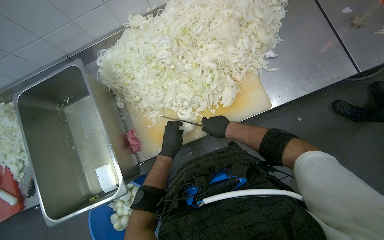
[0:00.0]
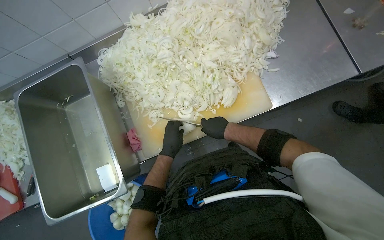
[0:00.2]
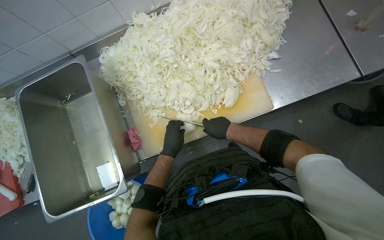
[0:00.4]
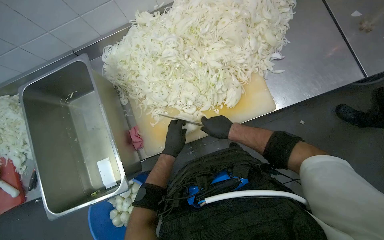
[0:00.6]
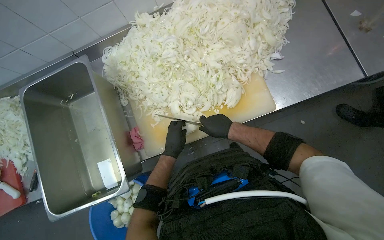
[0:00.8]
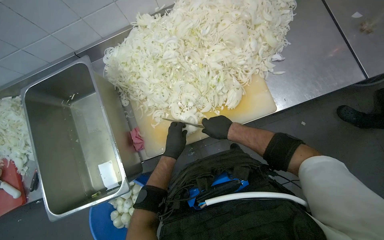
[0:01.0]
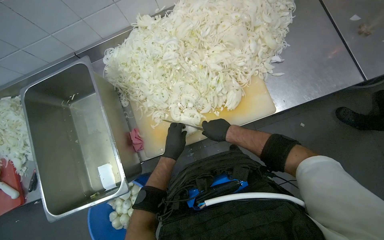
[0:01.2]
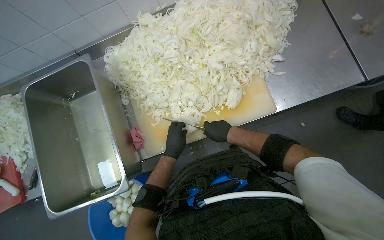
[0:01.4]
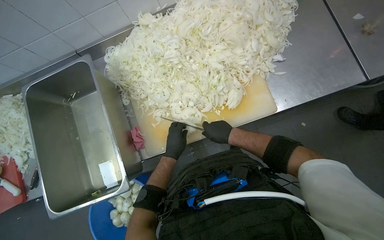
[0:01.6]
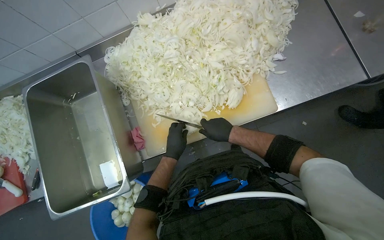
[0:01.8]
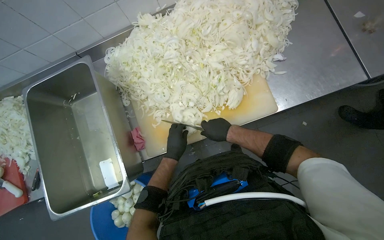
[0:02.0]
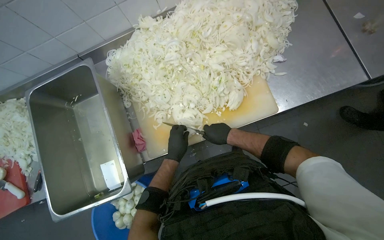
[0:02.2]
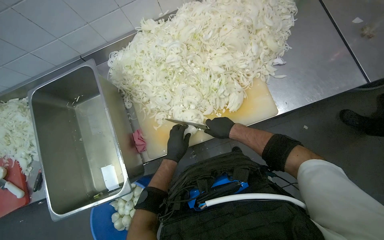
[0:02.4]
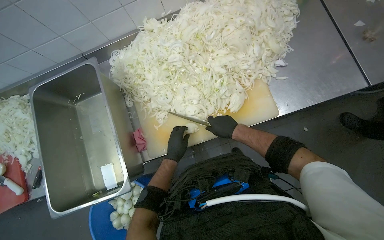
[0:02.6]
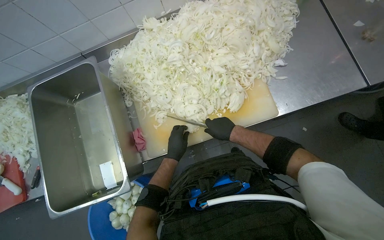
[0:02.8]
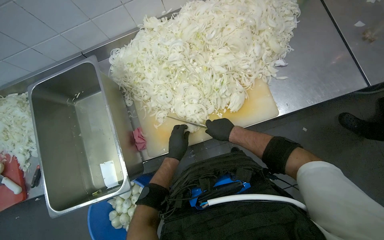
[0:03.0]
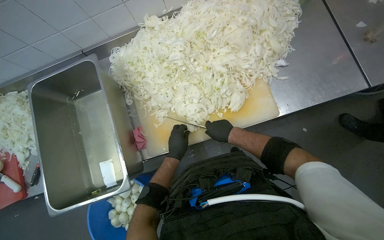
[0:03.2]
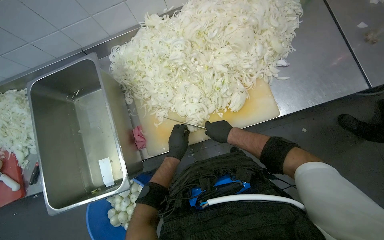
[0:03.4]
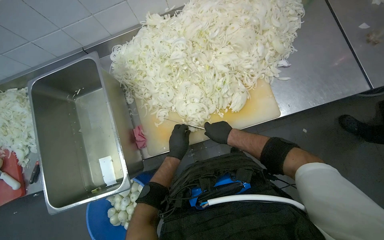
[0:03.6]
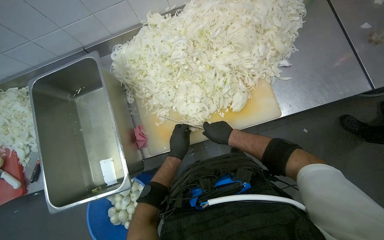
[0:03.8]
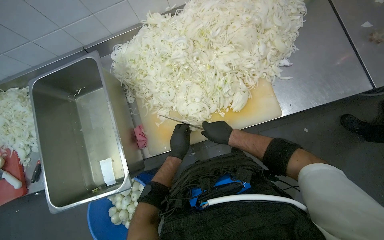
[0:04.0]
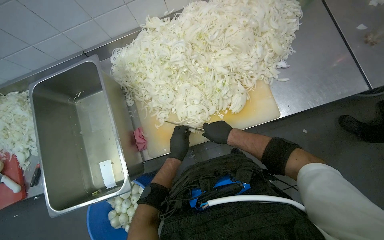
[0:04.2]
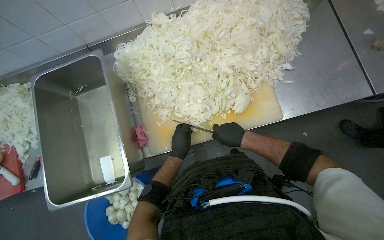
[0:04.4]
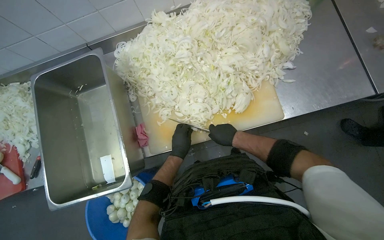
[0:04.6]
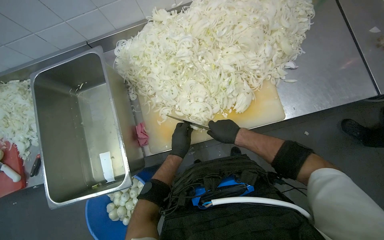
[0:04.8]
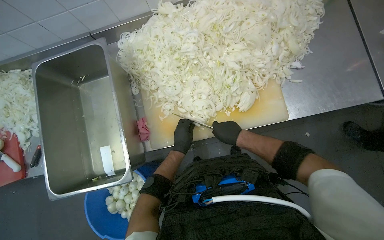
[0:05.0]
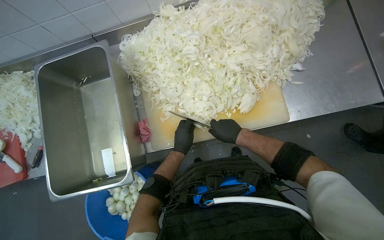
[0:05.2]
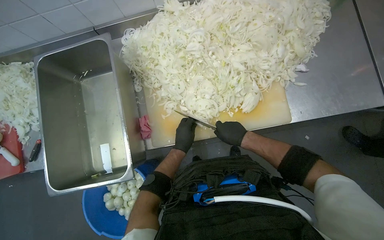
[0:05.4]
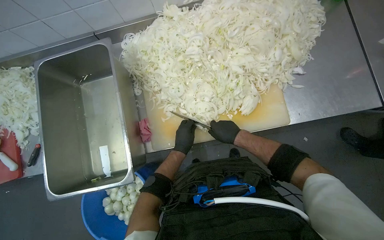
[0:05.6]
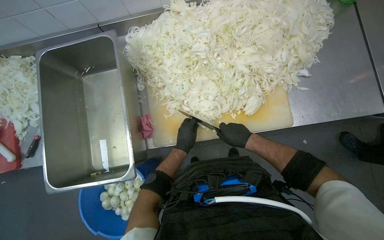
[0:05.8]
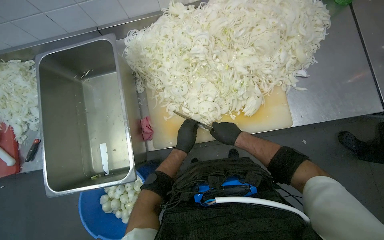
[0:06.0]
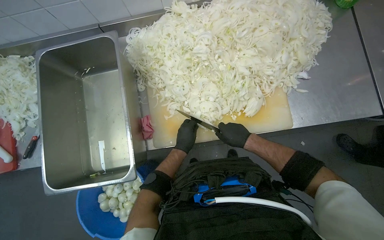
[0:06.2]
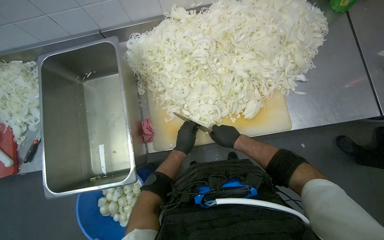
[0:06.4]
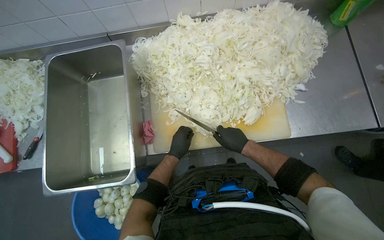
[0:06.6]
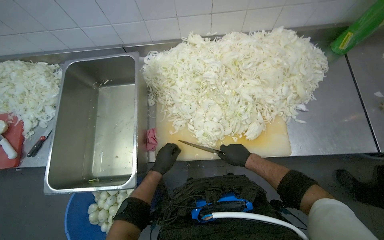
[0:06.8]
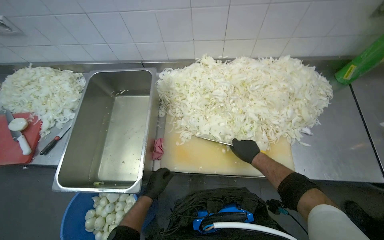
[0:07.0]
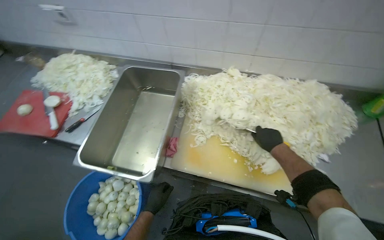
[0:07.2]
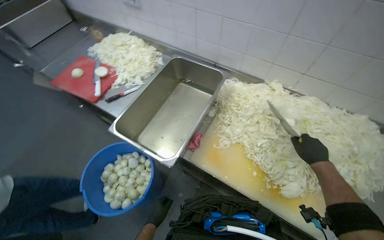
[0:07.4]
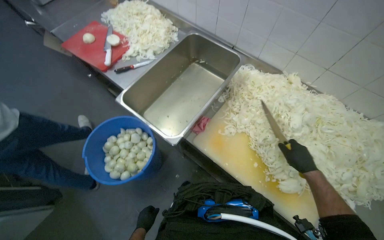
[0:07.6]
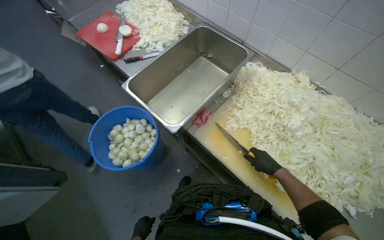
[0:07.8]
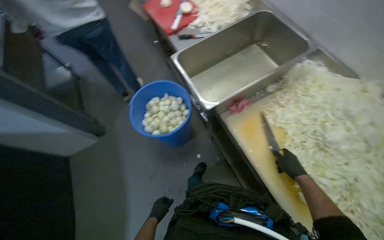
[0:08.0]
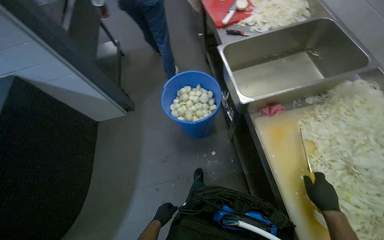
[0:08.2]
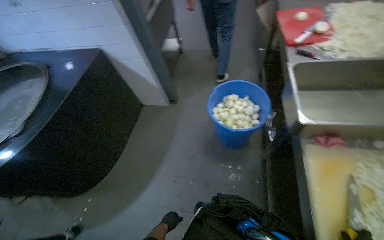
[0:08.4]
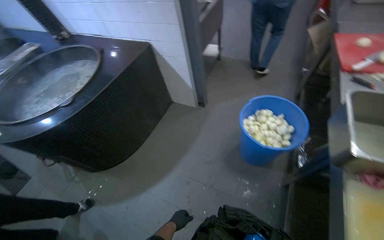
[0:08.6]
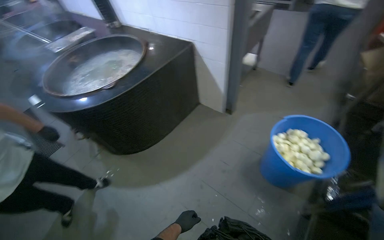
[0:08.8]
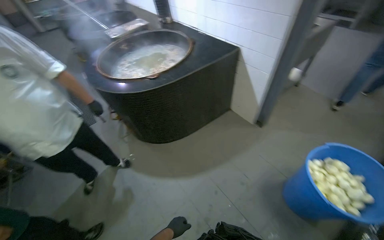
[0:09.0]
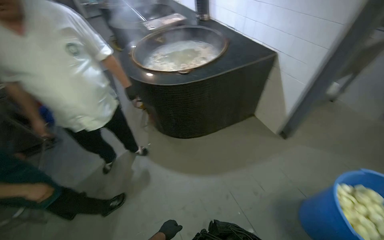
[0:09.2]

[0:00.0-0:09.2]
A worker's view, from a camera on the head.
Job: preparing food.
The whole recording: Slicing onions on cutting board. The worker slices onions into thin rings on a cutting board.
0:00.0 to 0:06.2: The hands work in one place, with small movements.
0:06.2 to 0:07.6: The wearer looks approximately 50 degrees further to the left. The view tilts approximately 15 degrees upward.
0:07.6 to 0:09.2: The camera travels some 60 cm. The head rotates roughly 115 degrees to the left.

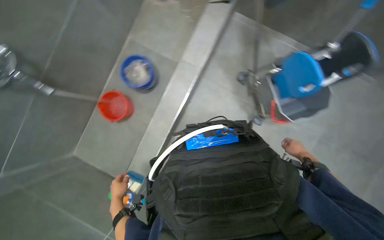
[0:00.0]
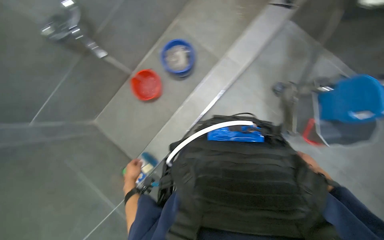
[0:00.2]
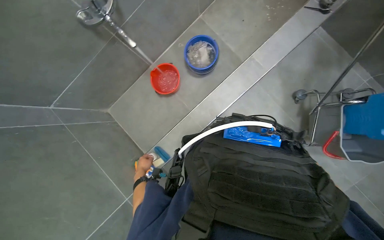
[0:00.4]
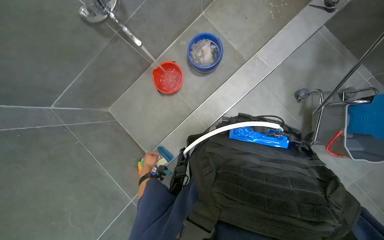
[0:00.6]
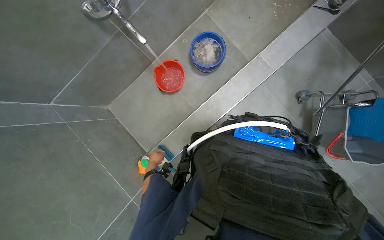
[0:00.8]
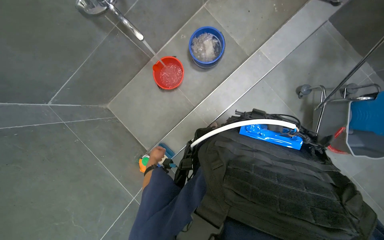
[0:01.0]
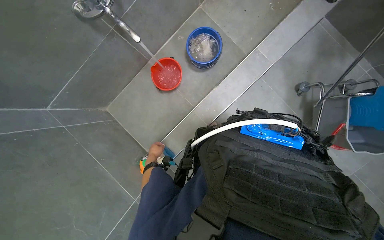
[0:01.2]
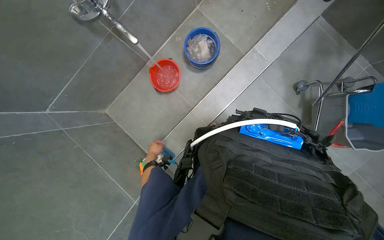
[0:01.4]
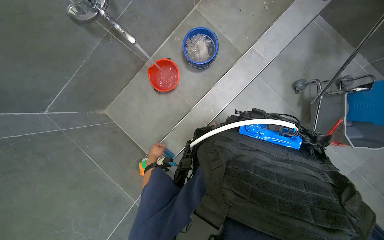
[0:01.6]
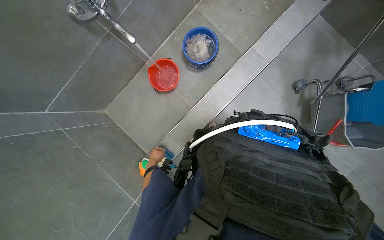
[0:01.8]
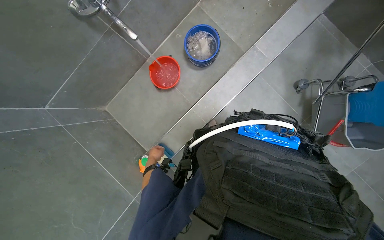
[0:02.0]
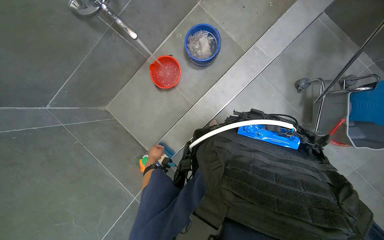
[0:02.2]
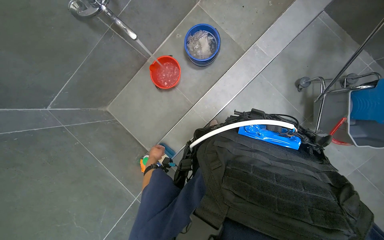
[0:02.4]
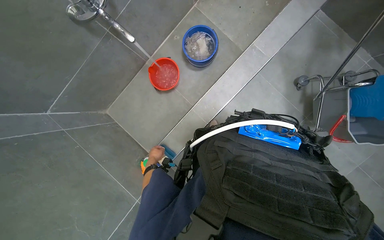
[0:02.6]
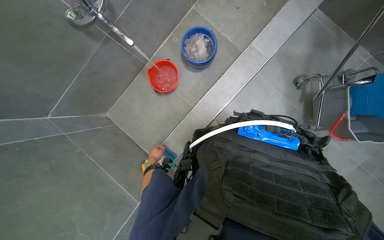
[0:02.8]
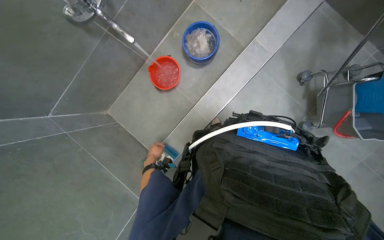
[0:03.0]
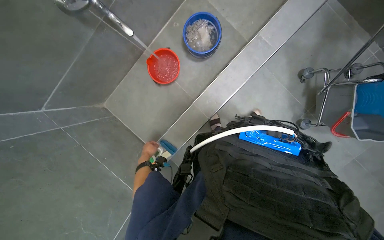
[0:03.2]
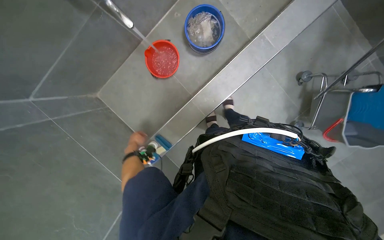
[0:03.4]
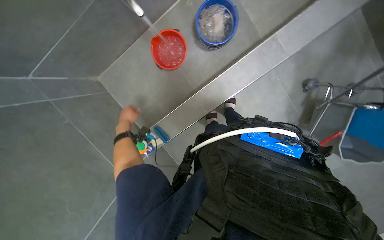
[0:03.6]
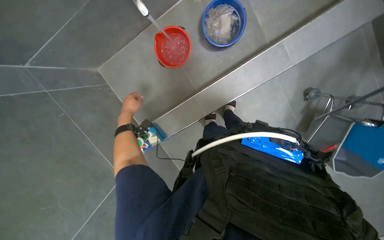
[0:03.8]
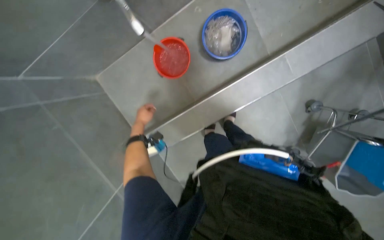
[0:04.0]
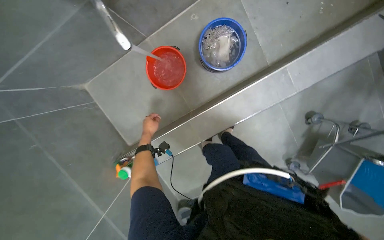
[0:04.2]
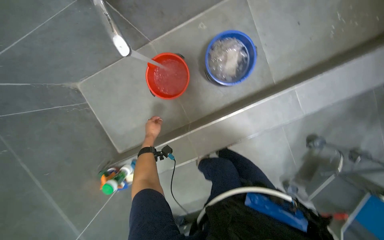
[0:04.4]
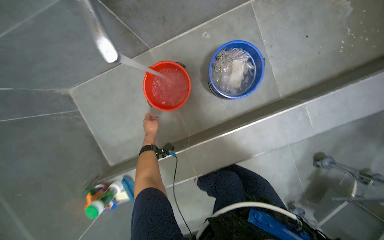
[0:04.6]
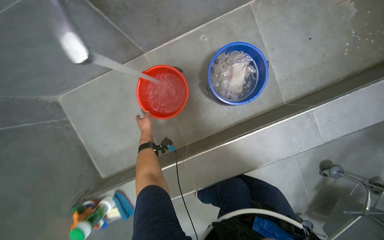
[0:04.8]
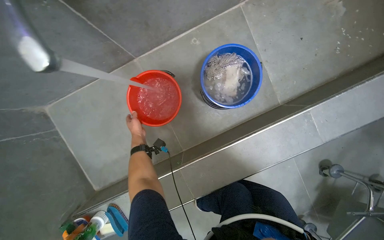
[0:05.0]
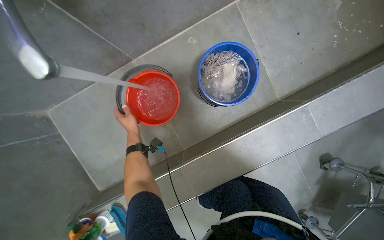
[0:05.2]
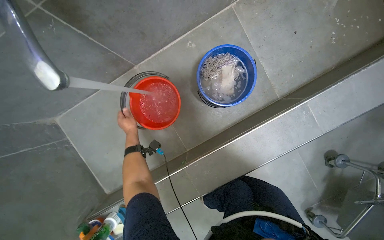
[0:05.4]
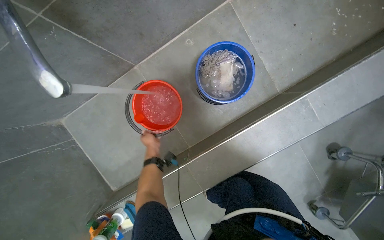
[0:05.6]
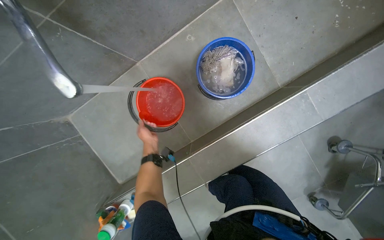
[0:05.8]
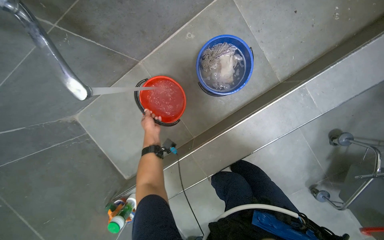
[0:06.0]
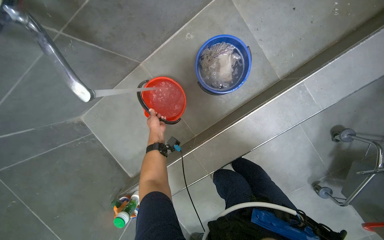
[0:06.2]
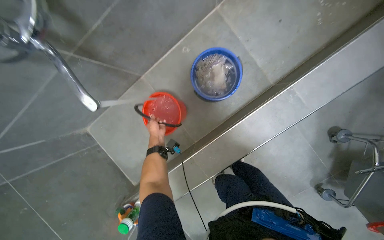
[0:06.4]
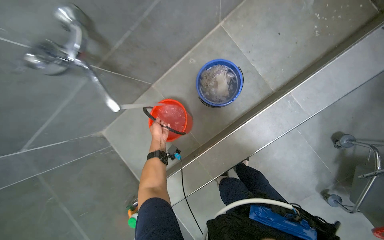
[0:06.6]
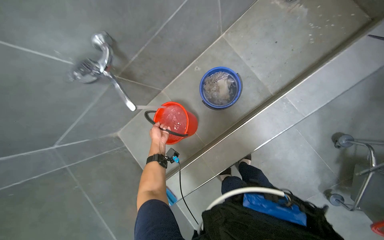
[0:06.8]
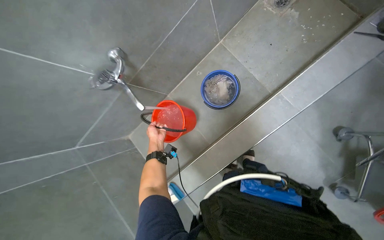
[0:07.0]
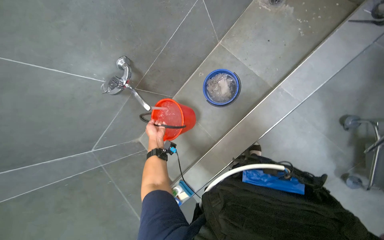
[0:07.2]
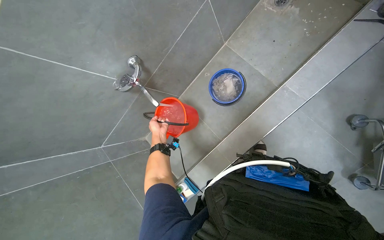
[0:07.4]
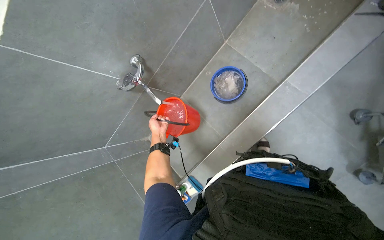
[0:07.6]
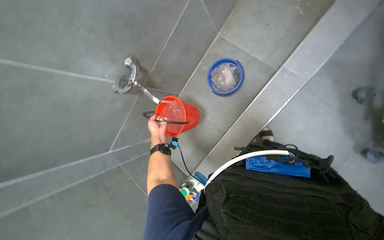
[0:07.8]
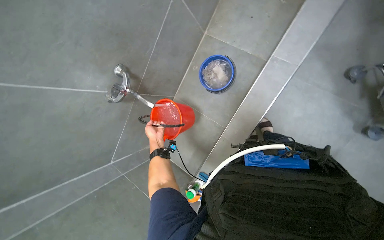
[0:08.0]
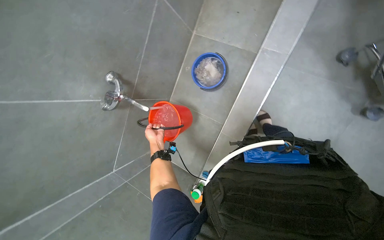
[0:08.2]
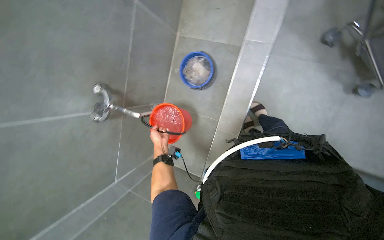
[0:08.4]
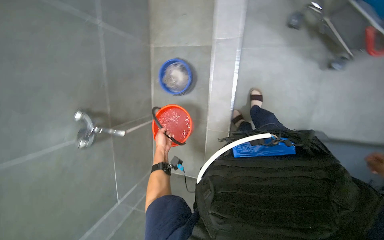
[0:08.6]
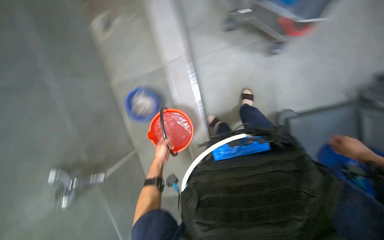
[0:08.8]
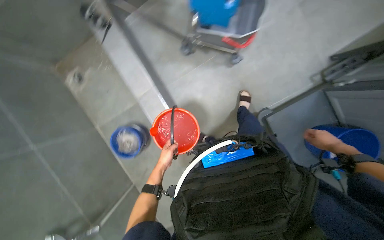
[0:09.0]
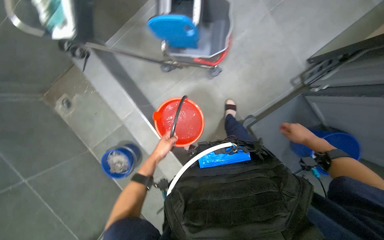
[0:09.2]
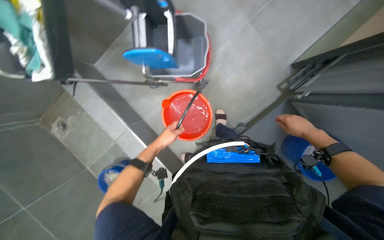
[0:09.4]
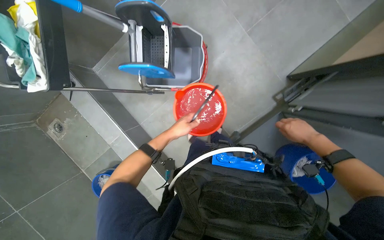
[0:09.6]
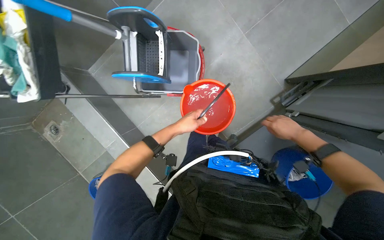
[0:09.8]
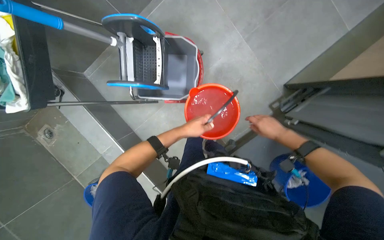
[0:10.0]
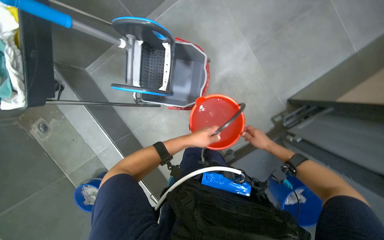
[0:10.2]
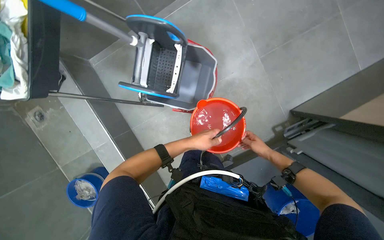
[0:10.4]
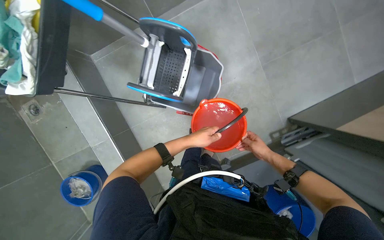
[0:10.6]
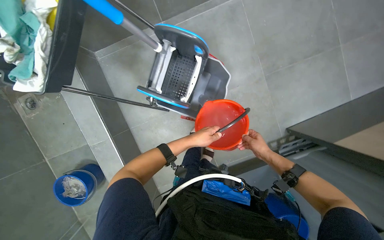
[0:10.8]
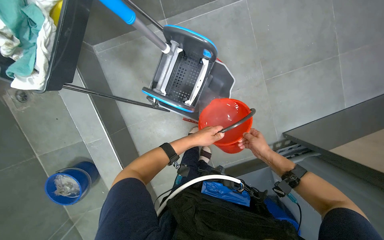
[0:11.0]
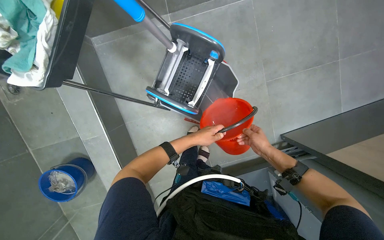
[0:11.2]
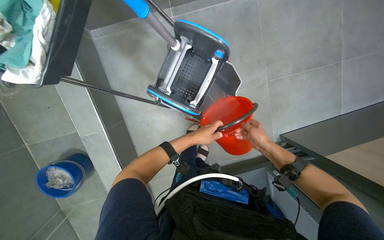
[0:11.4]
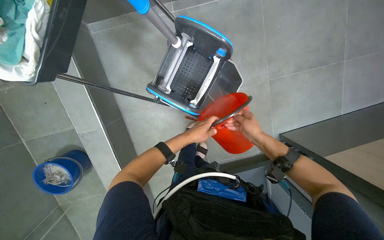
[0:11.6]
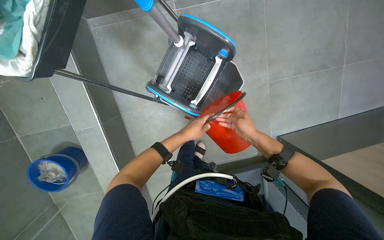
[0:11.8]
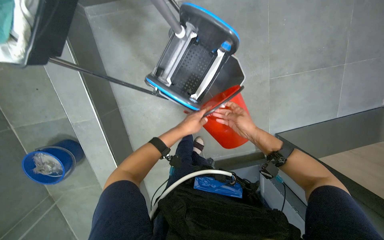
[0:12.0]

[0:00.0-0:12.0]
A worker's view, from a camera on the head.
Job: preparing cleaning supplies.
The whole recording: Filling bucket with water. The worker fills a red bucket with water from the faucet.
0:00.0 to 0:01.6: The head travels to the left, approximately 40 cm.
0:03.0 to 0:04.4: The left hand is displaced up the picture by approximately 20 cm.
0:06.0 to 0:07.6: The head travels some 50 cm. The view swings approximately 20 degrees to the left. The wearer looks some 15 degrees further upward.
0:07.6 to 0:09.0: Everything in view rotates roughly 50 degrees counterclockwise.
0:09.0 to 0:10.4: The right hand travels farther from the camera by roughly 15 cm; the left hand travels up the picture and to the right by about 60 cm.
0:10.4 to 0:12.0: The right hand moves up the picture, nearer to the camera and to the left, approximately 35 cm.
